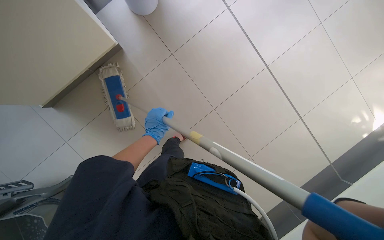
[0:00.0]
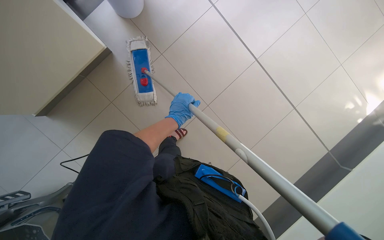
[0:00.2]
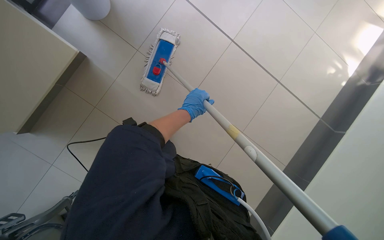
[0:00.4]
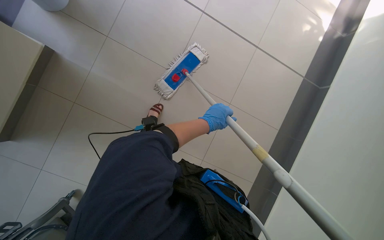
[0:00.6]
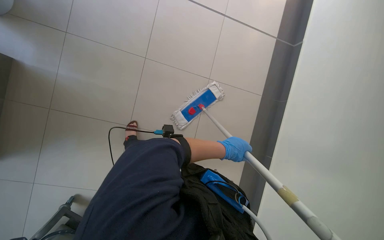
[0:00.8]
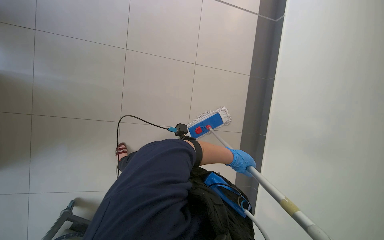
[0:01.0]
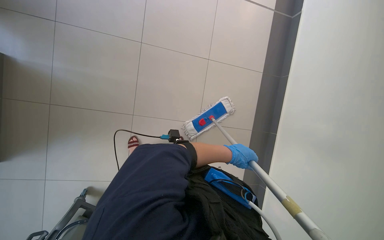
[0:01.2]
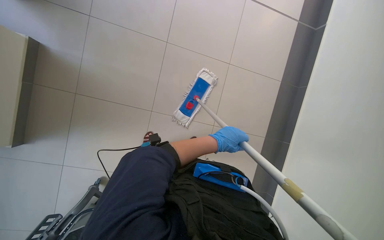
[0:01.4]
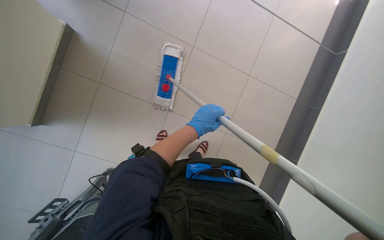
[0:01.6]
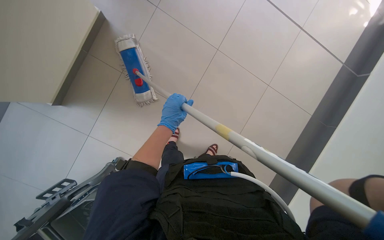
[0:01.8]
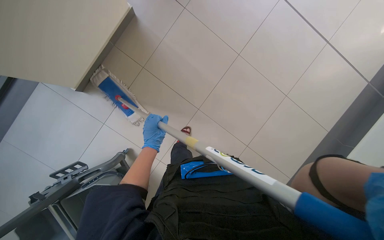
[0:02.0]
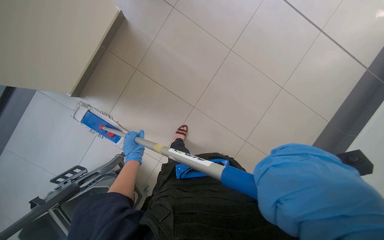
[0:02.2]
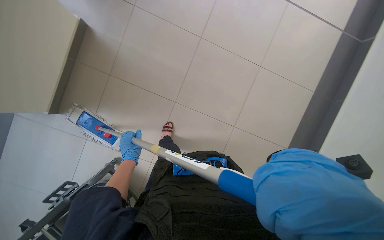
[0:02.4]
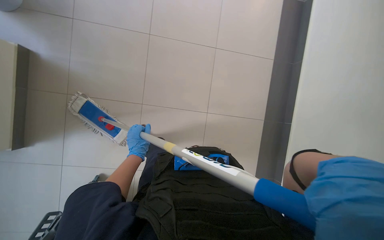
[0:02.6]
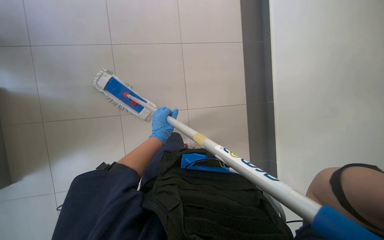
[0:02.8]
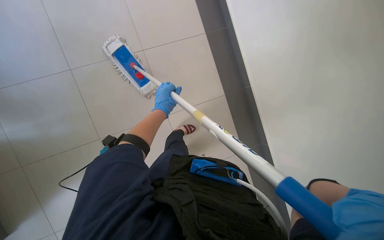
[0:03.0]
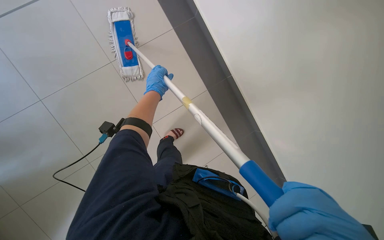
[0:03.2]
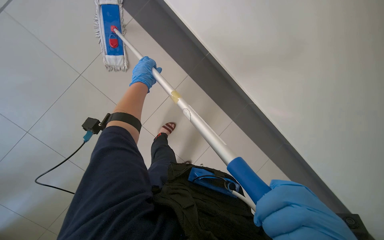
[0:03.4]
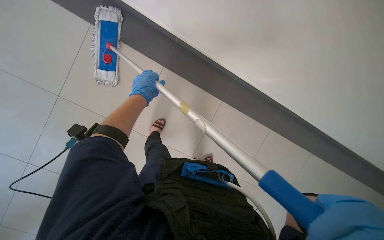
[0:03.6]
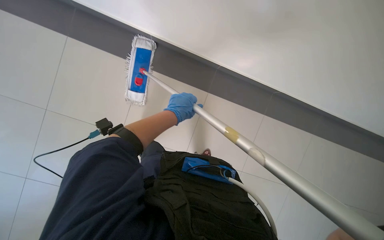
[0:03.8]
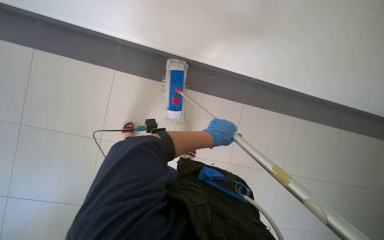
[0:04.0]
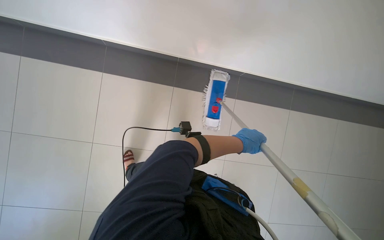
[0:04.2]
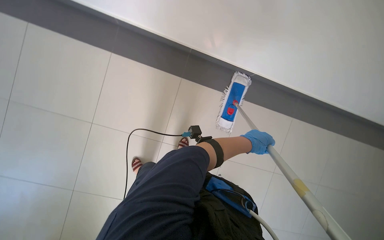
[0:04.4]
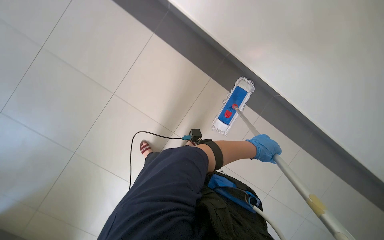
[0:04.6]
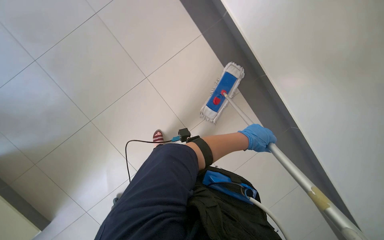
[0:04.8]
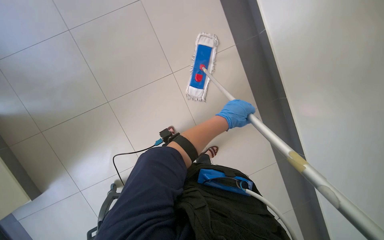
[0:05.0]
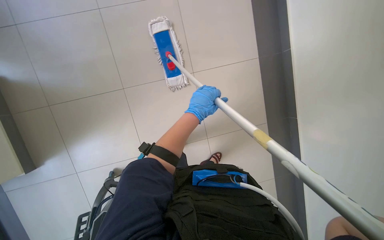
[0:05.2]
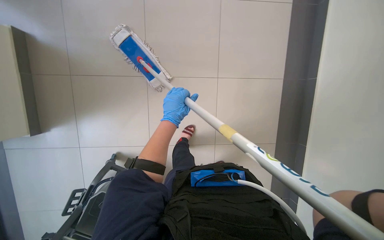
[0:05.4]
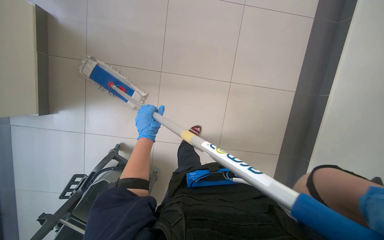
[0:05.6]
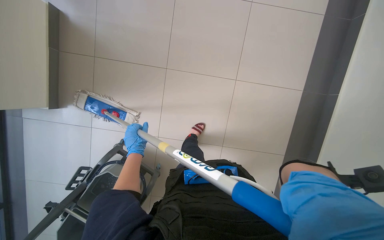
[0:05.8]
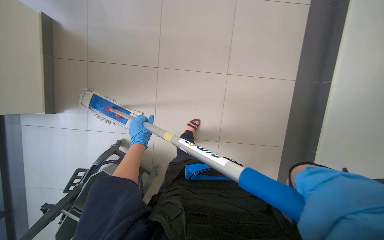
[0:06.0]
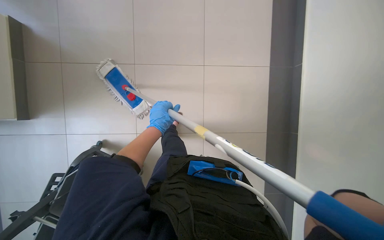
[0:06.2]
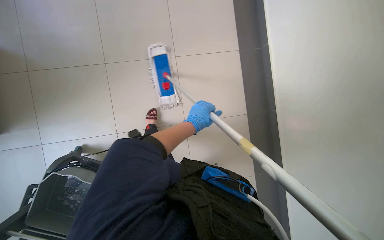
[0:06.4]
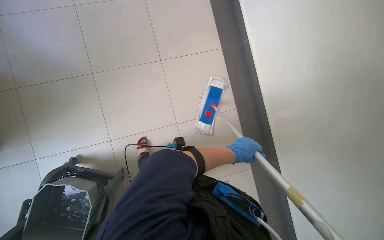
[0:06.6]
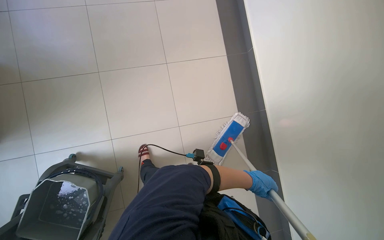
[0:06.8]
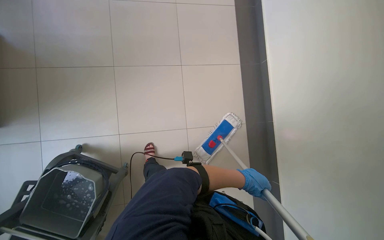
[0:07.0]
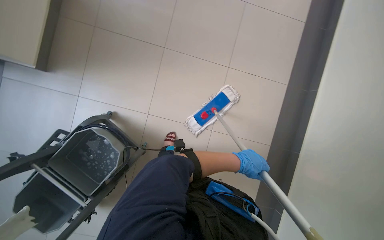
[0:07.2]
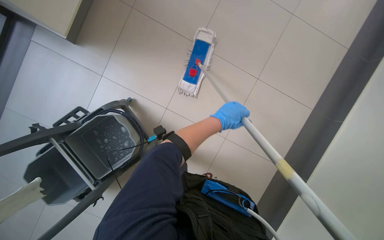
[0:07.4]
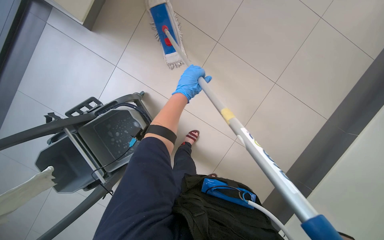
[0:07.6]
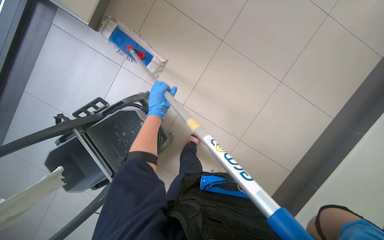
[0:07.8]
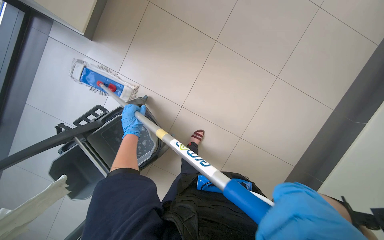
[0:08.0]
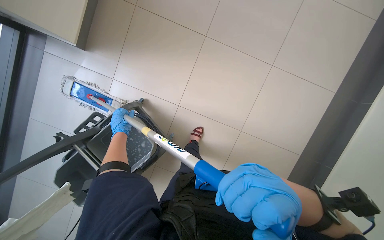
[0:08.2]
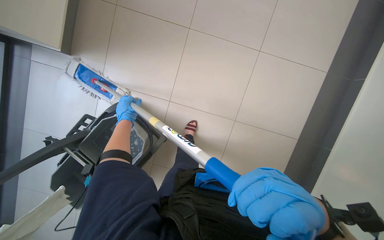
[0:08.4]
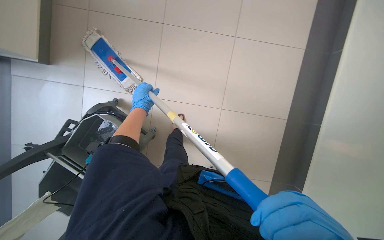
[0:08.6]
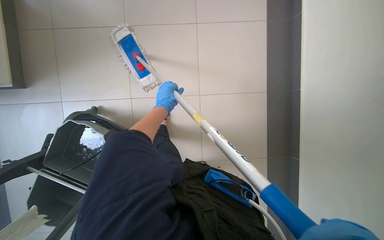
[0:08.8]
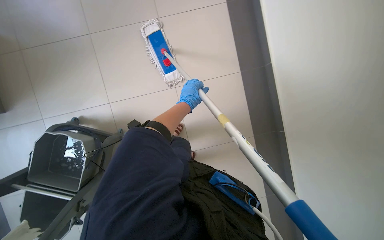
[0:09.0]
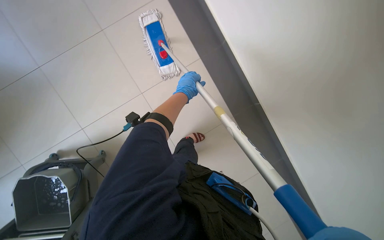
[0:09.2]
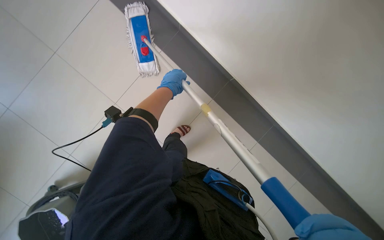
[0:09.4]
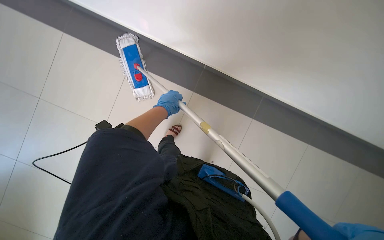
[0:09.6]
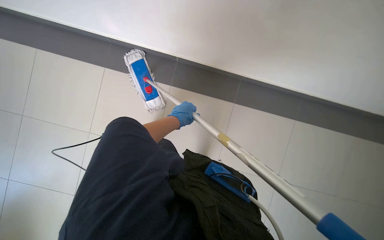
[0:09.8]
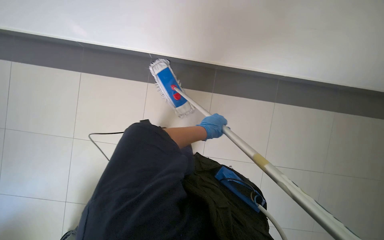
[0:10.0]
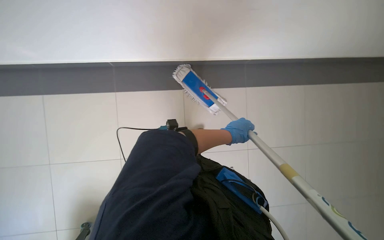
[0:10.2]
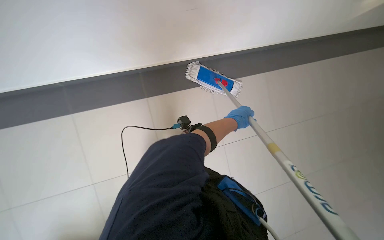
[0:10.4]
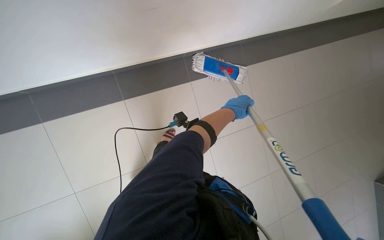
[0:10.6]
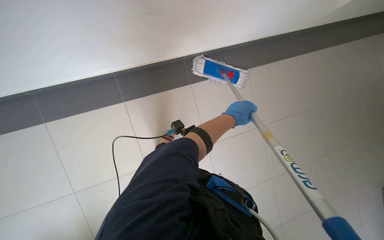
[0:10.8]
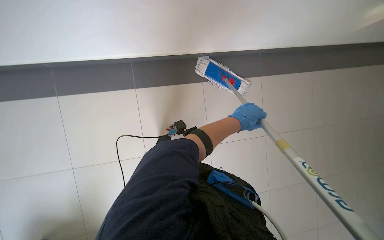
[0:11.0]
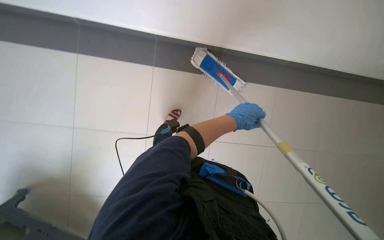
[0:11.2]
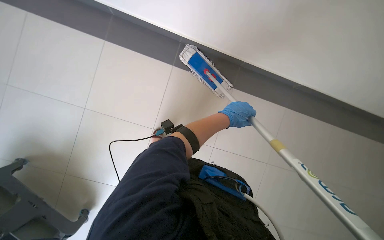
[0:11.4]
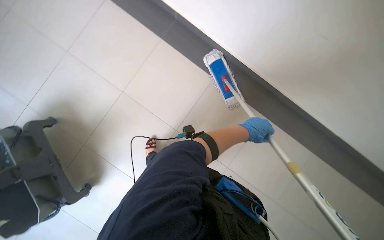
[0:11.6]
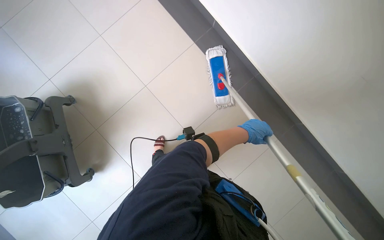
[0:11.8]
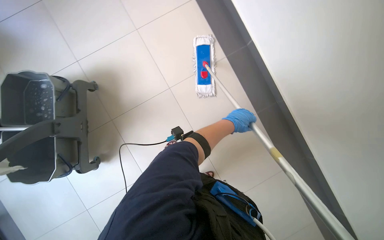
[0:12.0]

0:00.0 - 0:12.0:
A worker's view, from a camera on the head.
Job: mopping floor.
The whole recording: Mopping hallway floor. The worker continues mopping the tiled floor in the hallway.
0:01.6 - 0:03.0: The left hand heads farther from the camera and to the left, covering roughly 35 cm.
0:04.4 - 0:06.0: The left hand goes approximately 35 cm to the left.
0:06.0 - 0:07.6: The wearer moves approximately 50 cm. The view tips upward by roughly 15 degrees. Everything in view rotates some 55 degrees clockwise.
0:07.6 - 0:09.0: The left hand moves some 25 cm to the left and comes back.
0:09.0 - 0:10.4: The camera sweeps to the left, by about 25 degrees. Everything in view rotates roughly 25 degrees counterclockwise.

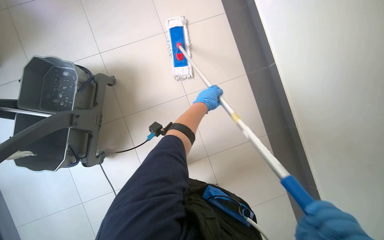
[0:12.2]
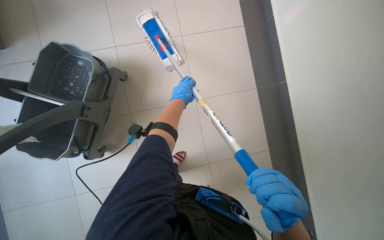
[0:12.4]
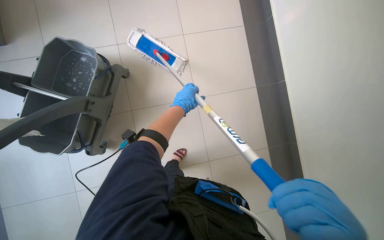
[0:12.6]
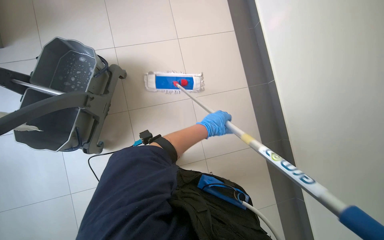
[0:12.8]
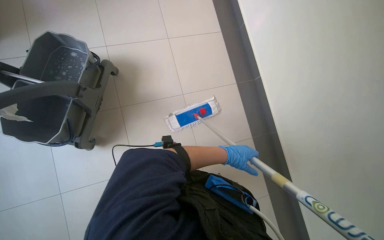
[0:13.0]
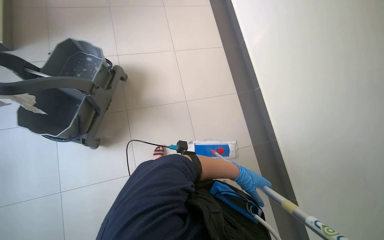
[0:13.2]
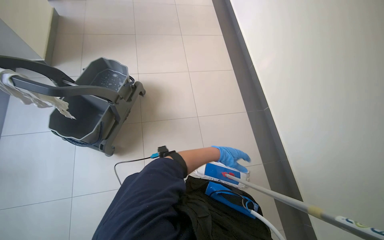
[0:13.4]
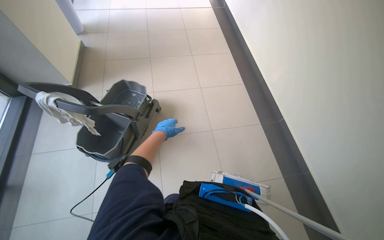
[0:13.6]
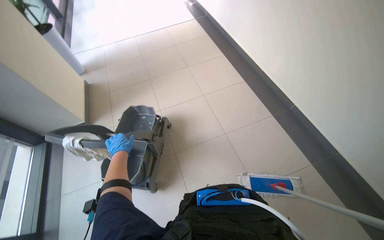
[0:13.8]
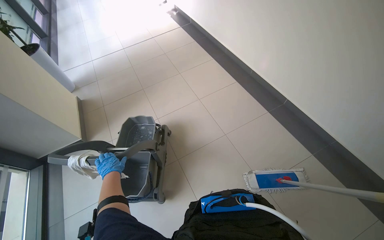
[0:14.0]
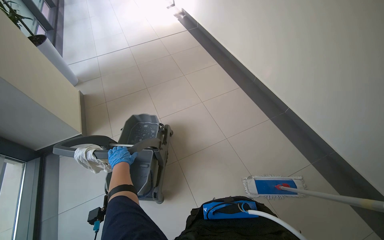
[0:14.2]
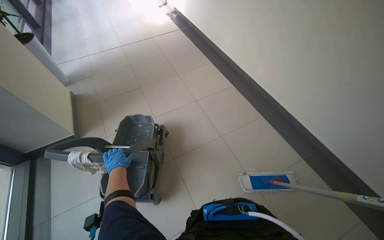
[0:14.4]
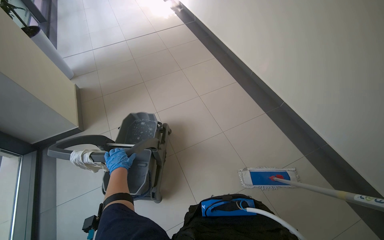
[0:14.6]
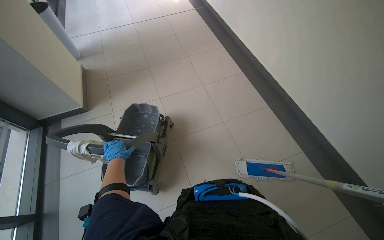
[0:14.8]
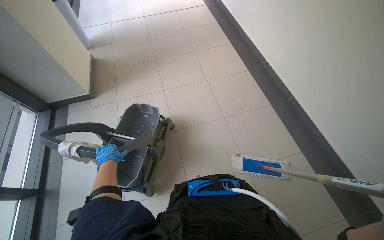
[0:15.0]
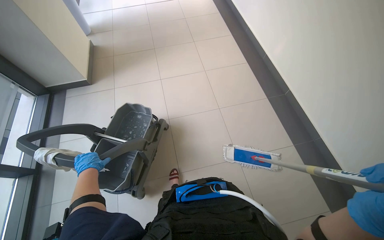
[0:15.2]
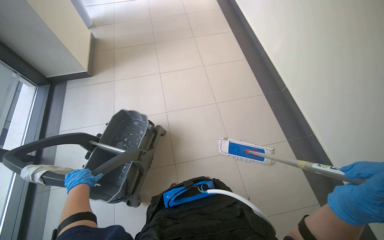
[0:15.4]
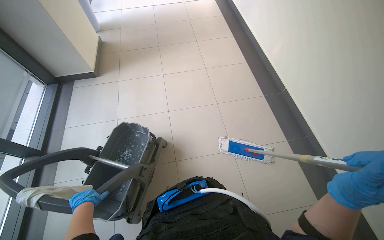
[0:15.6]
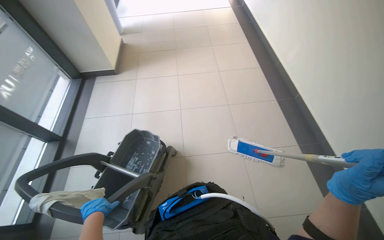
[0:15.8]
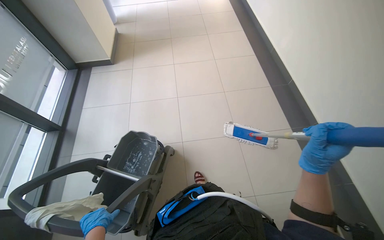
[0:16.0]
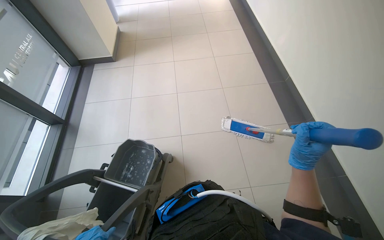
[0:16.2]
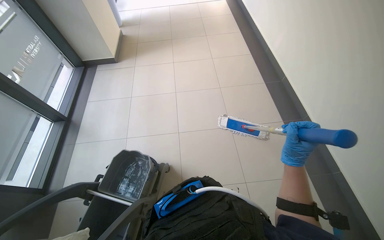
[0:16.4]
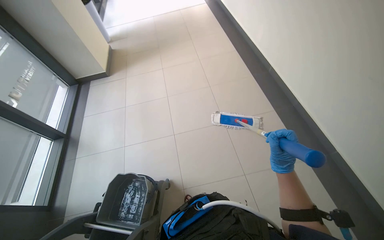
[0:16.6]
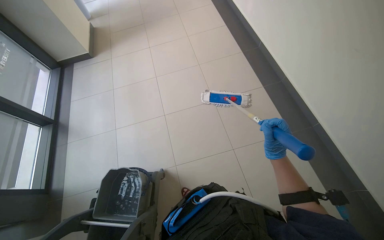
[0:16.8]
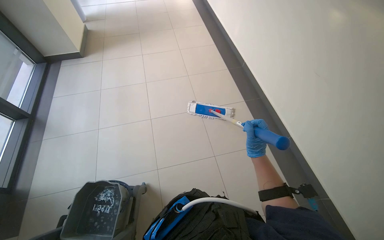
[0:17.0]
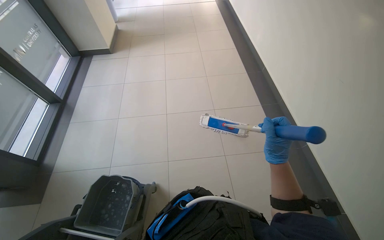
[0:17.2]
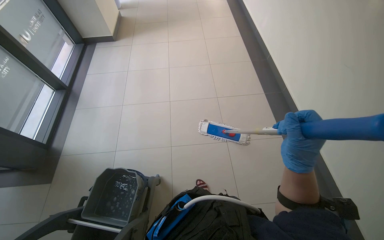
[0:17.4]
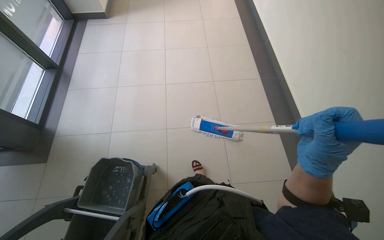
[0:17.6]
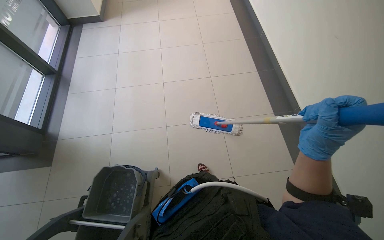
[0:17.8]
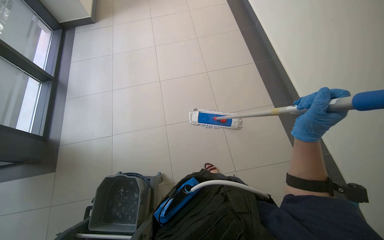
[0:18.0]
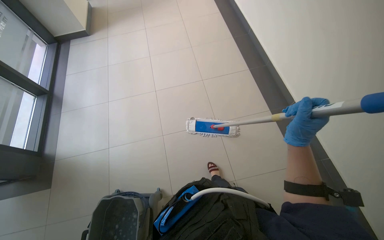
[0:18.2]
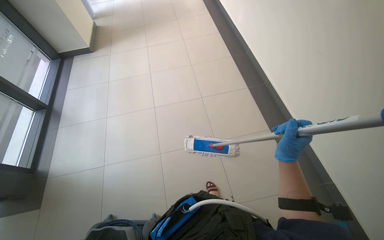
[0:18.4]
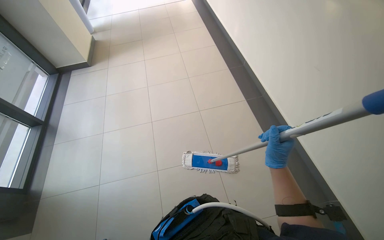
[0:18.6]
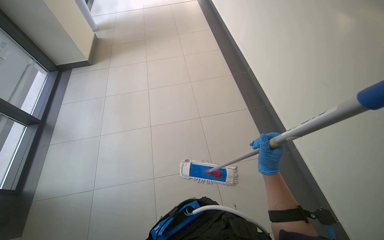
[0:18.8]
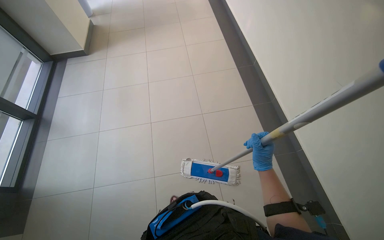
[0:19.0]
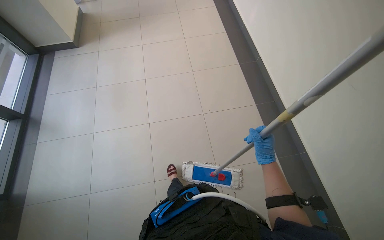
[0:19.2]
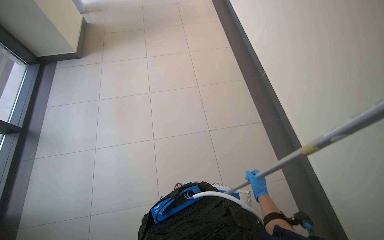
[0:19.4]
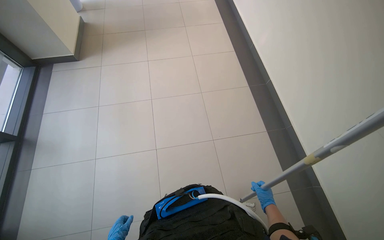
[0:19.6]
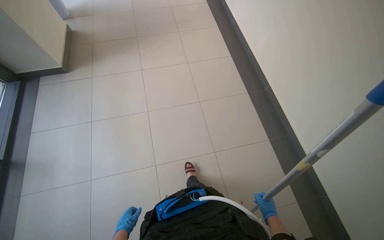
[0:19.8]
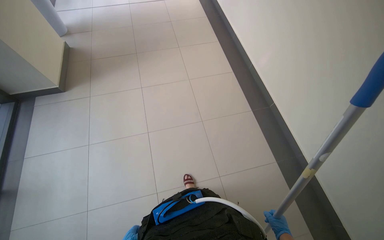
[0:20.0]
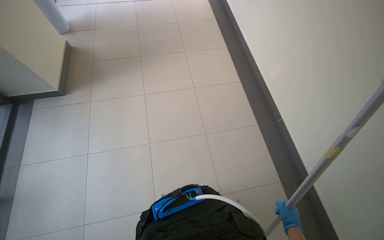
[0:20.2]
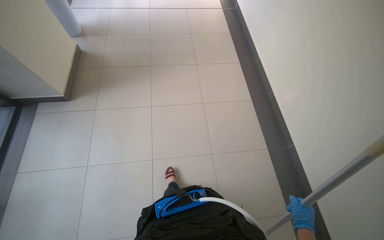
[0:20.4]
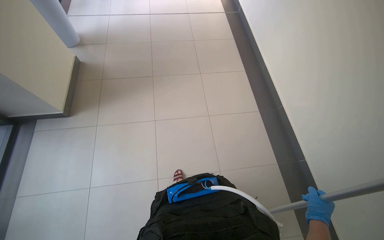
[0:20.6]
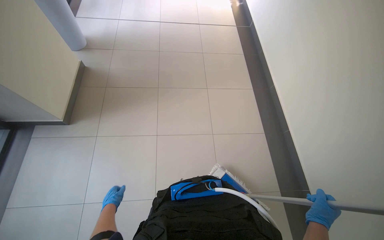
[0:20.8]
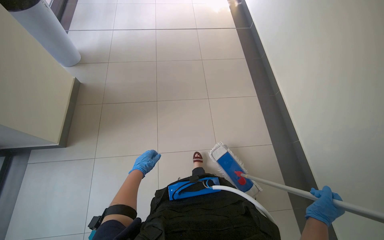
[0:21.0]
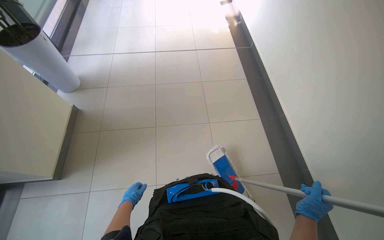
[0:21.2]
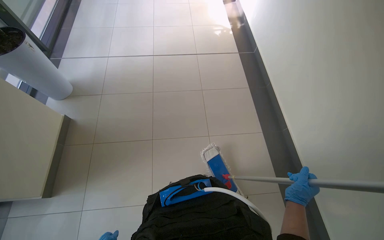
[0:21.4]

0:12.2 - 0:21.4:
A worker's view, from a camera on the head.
Job: mopping floor.
The whole recording: Mopping hallway floor. The worker continues mopping the tiled floor in the hallway.
0:16.8 - 0:18.4: The right hand travels nearer to the camera and back again, about 15 cm each way.
0:18.4 - 0:19.8: The wearer moves approximately 80 cm.
0:19.8 - 0:21.4: The wearer moves some 1.5 m.
